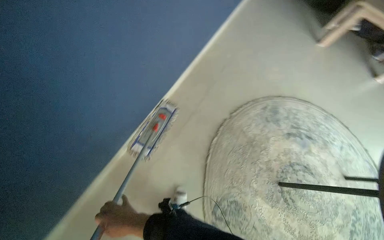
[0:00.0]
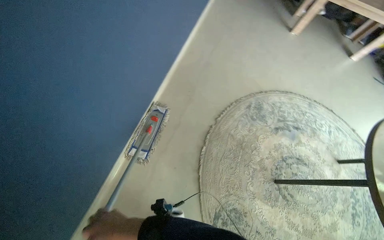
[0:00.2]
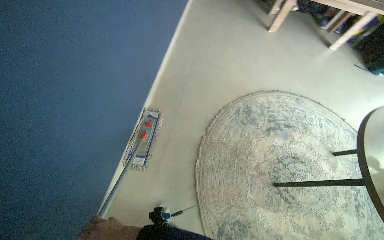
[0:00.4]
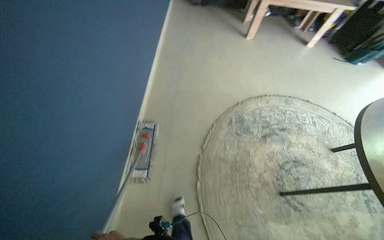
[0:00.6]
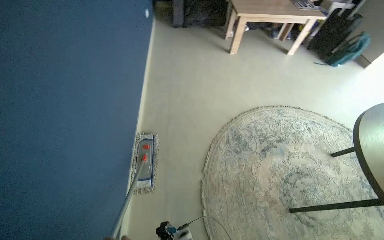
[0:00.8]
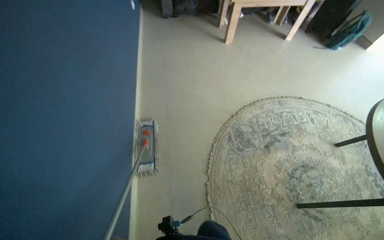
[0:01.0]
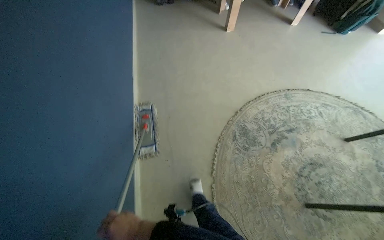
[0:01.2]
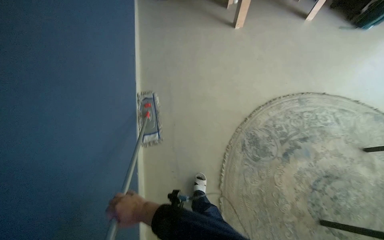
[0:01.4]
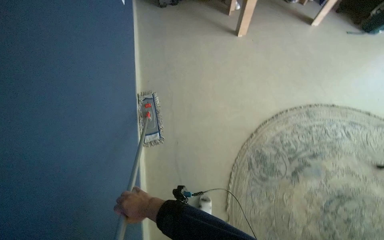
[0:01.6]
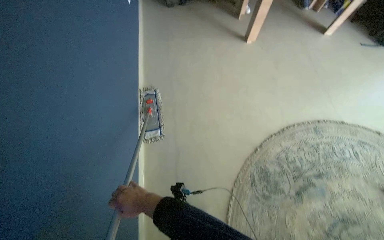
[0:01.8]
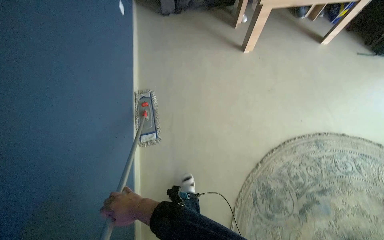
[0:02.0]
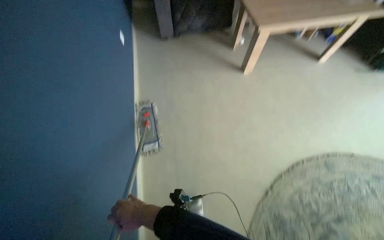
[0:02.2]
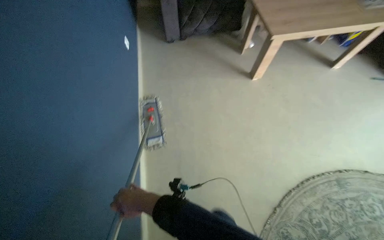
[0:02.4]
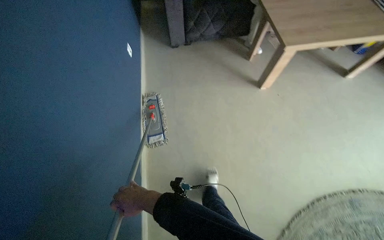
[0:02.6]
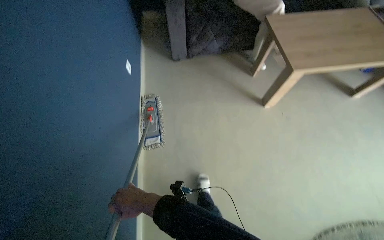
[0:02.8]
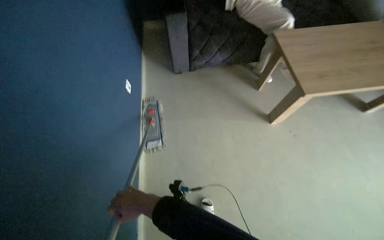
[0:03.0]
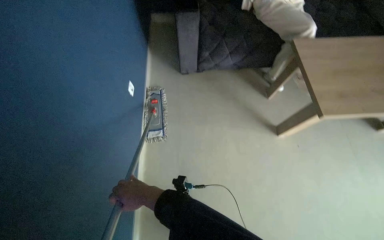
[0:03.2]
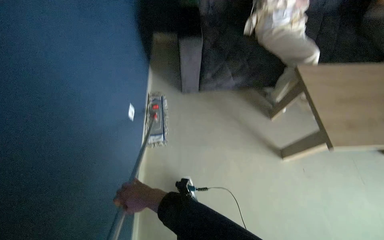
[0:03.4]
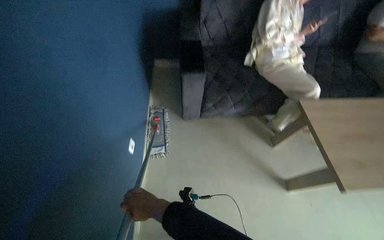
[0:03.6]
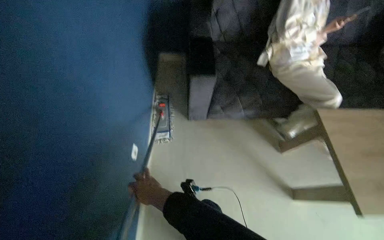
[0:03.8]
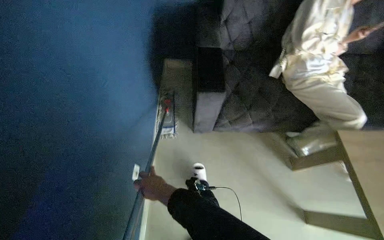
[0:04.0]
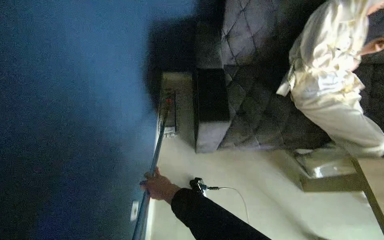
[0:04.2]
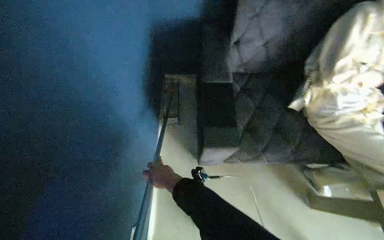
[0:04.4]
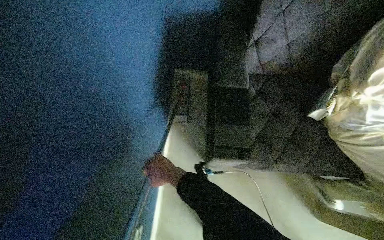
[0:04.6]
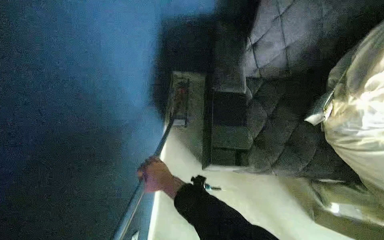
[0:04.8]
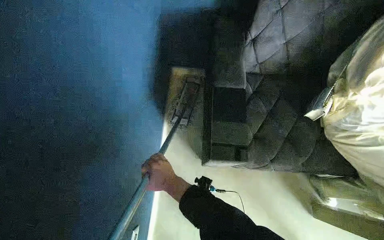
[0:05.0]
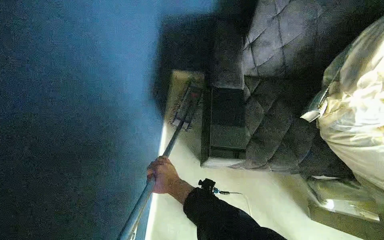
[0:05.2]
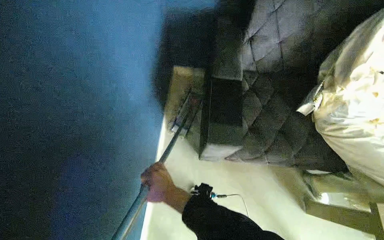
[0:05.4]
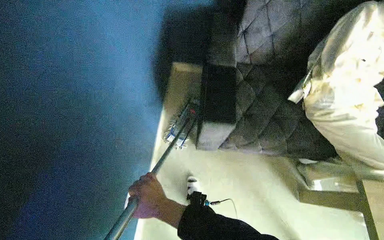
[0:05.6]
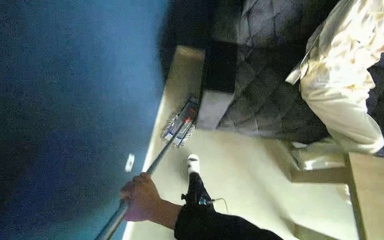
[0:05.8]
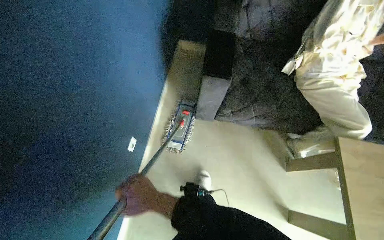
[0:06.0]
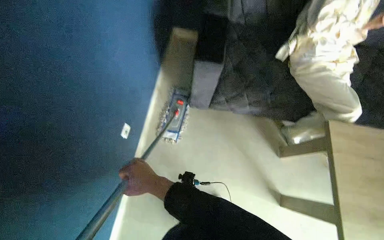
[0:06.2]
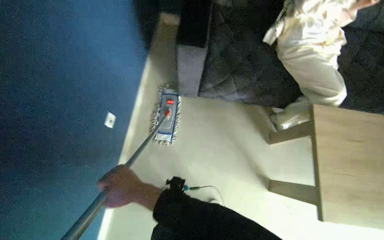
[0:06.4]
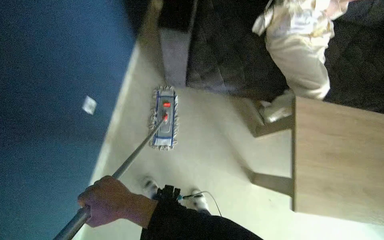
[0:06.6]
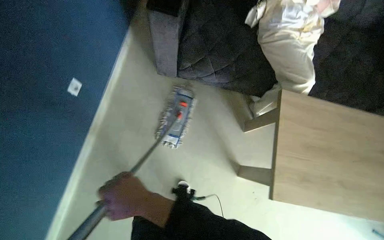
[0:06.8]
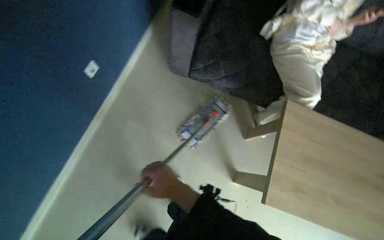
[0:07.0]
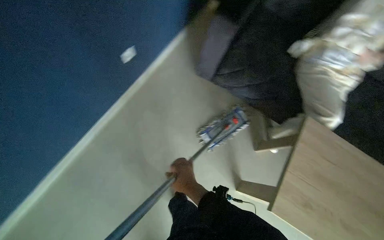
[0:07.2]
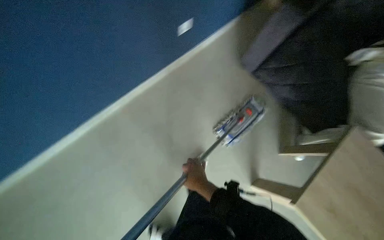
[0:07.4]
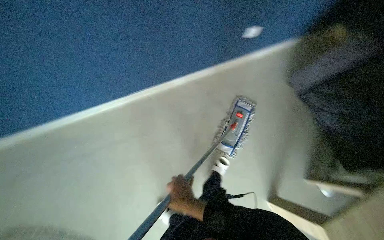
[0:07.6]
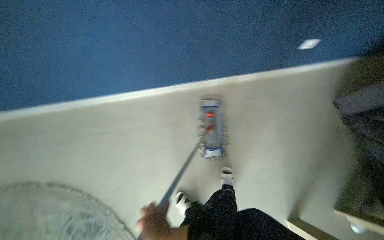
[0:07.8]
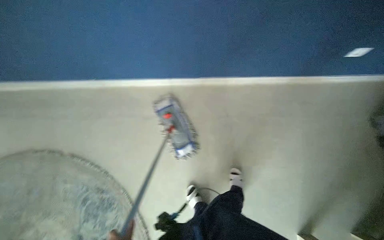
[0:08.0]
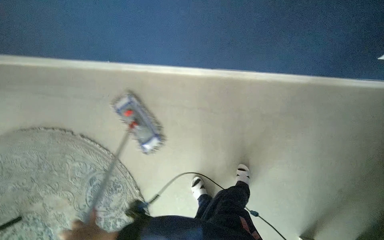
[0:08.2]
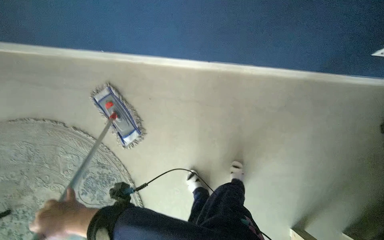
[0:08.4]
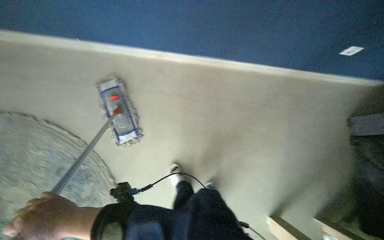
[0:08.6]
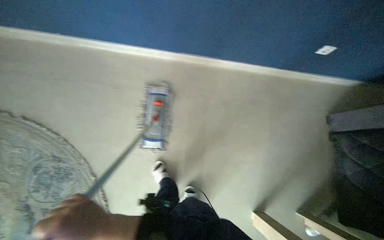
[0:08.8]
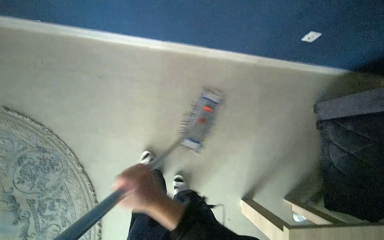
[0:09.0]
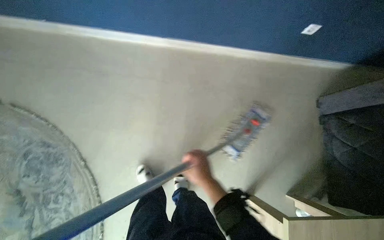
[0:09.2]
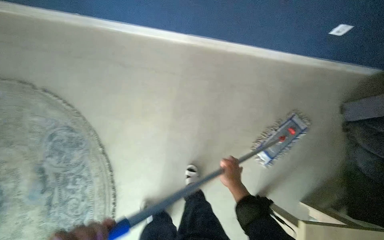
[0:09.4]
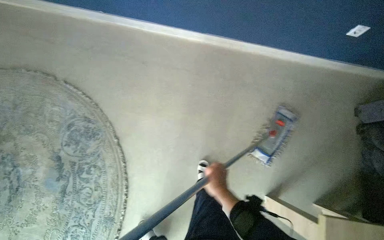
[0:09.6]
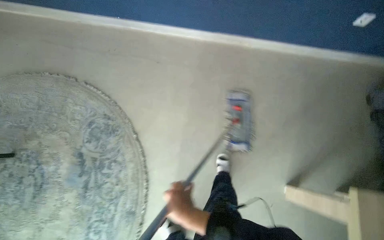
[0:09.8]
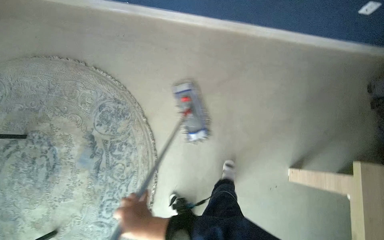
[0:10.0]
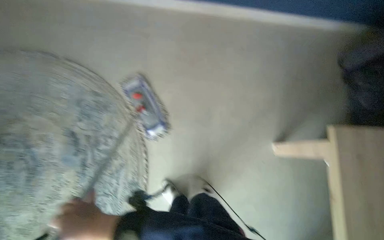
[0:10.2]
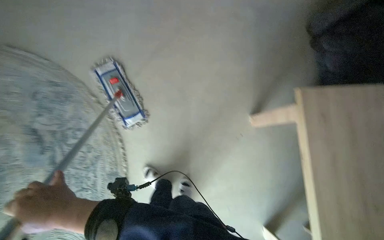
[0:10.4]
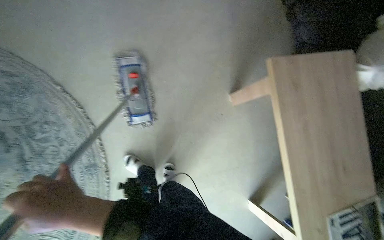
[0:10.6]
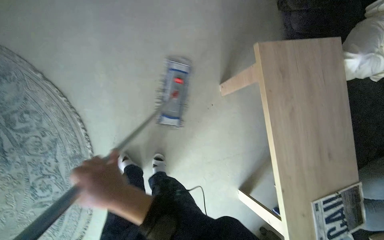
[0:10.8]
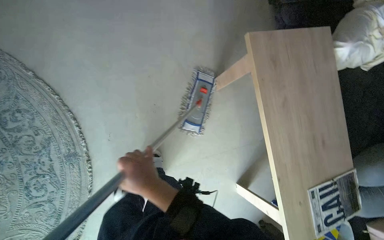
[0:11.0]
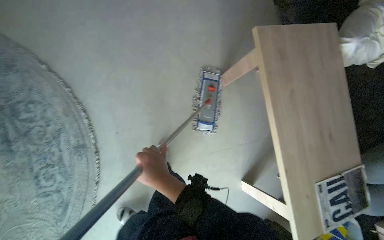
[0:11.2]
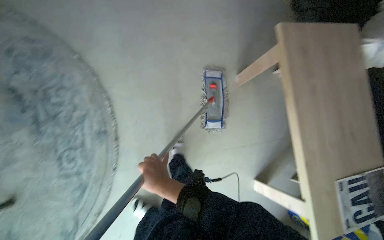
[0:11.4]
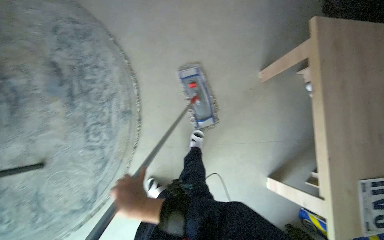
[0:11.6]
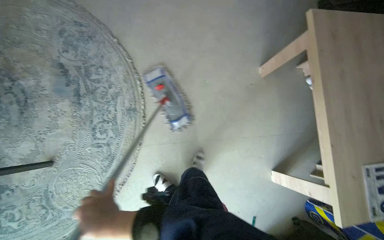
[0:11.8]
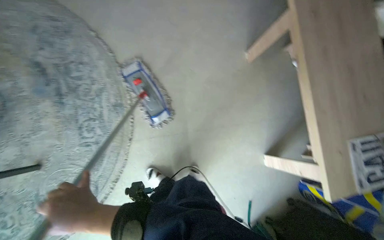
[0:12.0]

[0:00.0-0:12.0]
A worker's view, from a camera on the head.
Job: mopping floor.
The whole recording: Mopping floor. The worker mops the floor with a flat mop.
0:00.0 to 0:01.6: The head travels about 1 m. The scene turns some 45 degrees counterclockwise in the picture.
0:01.6 to 0:03.0: The camera pitches upward, by some 20 degrees.
0:03.0 to 0:04.4: The camera travels roughly 70 cm.
0:04.4 to 0:06.0: The right hand heads down the picture, covering roughly 40 cm.

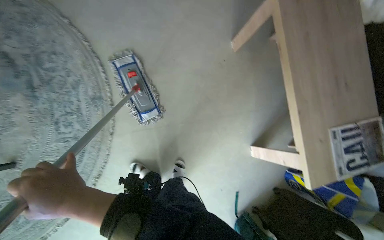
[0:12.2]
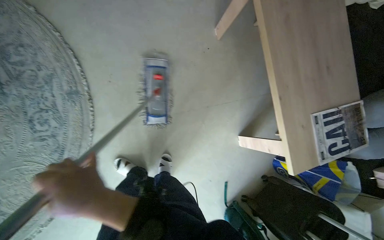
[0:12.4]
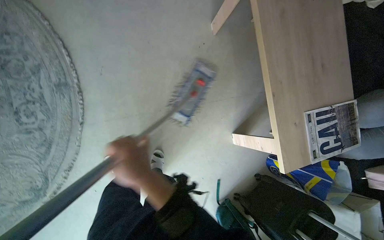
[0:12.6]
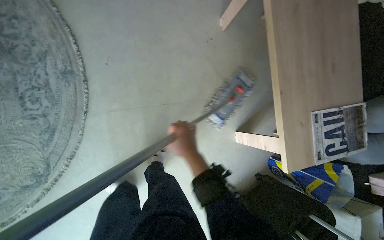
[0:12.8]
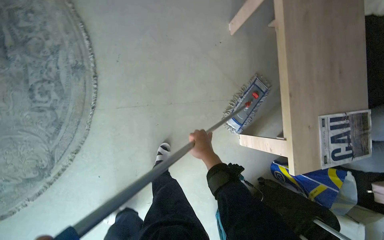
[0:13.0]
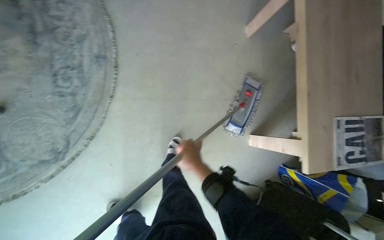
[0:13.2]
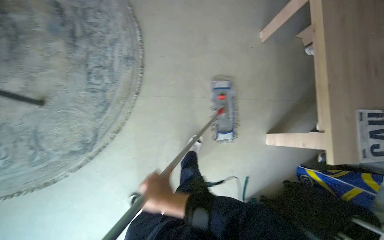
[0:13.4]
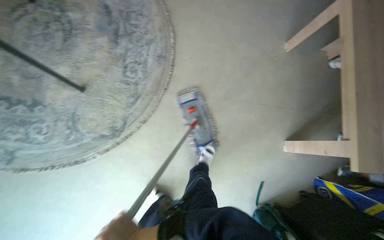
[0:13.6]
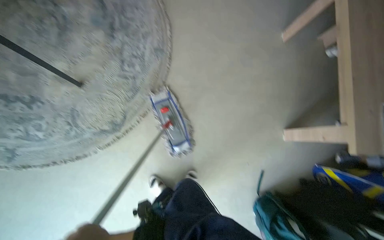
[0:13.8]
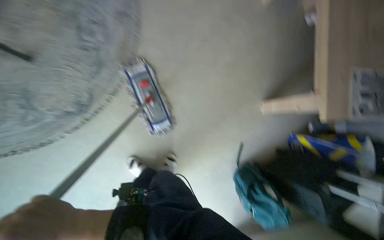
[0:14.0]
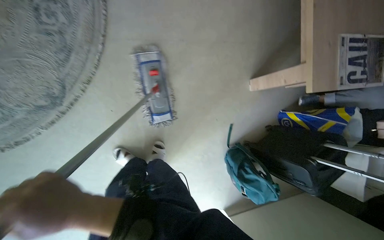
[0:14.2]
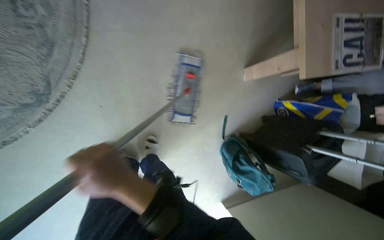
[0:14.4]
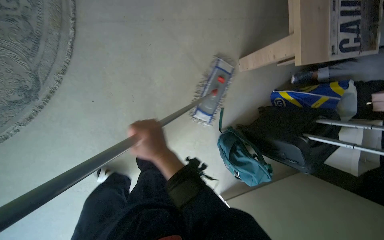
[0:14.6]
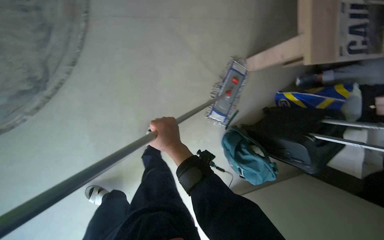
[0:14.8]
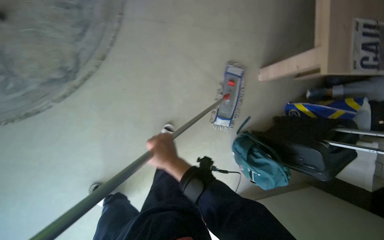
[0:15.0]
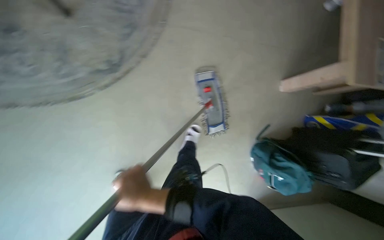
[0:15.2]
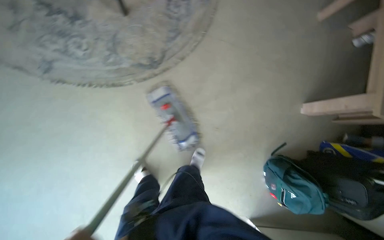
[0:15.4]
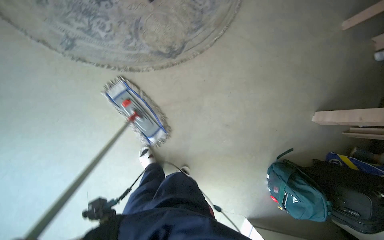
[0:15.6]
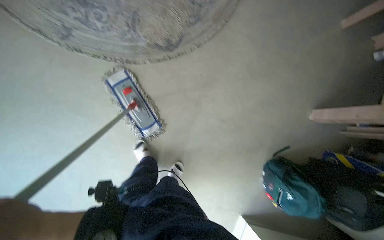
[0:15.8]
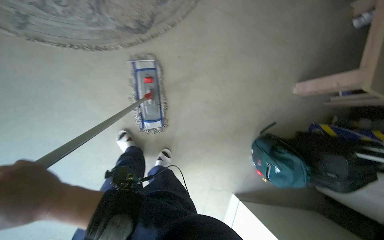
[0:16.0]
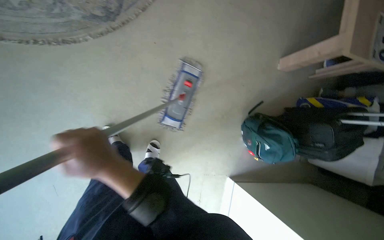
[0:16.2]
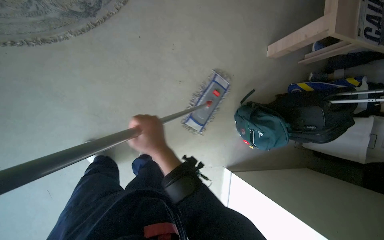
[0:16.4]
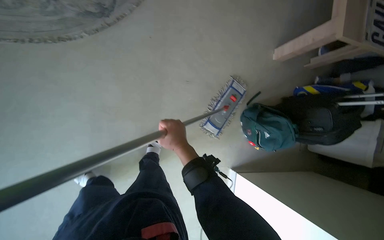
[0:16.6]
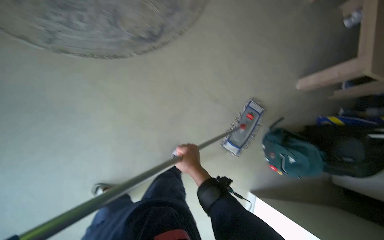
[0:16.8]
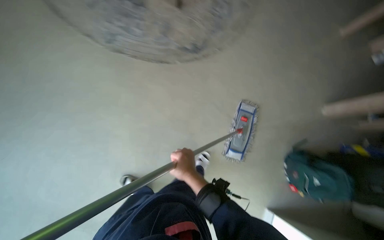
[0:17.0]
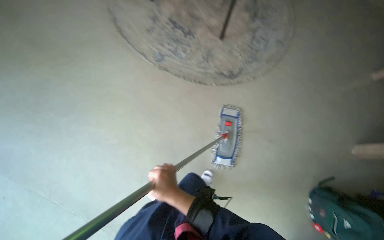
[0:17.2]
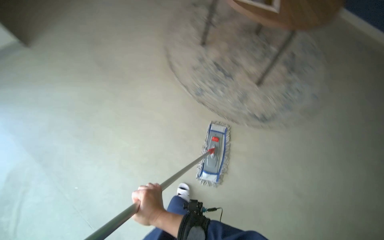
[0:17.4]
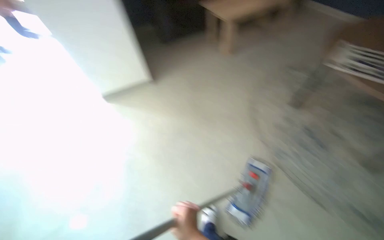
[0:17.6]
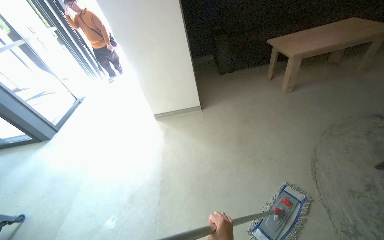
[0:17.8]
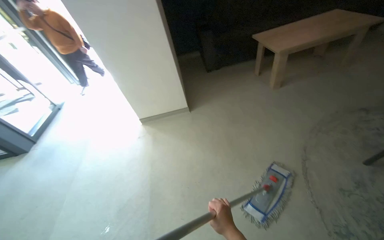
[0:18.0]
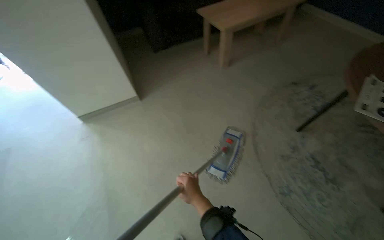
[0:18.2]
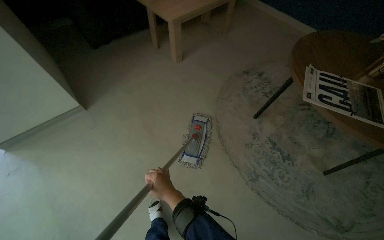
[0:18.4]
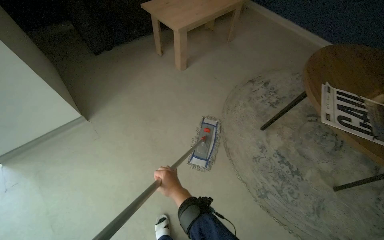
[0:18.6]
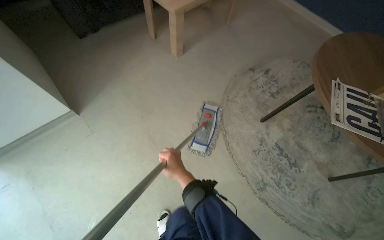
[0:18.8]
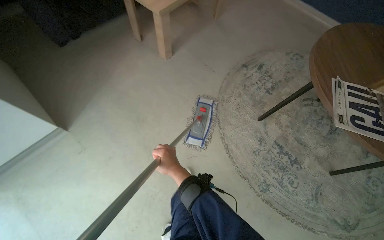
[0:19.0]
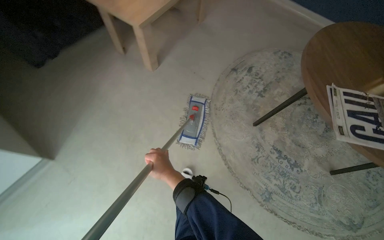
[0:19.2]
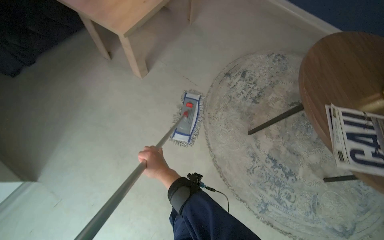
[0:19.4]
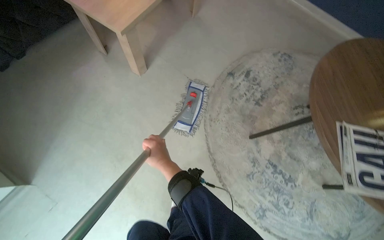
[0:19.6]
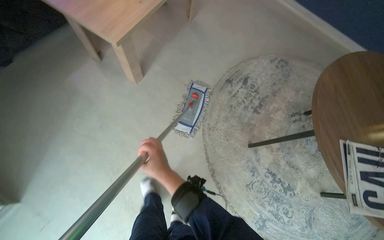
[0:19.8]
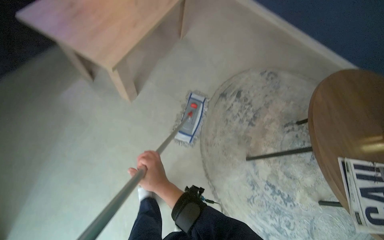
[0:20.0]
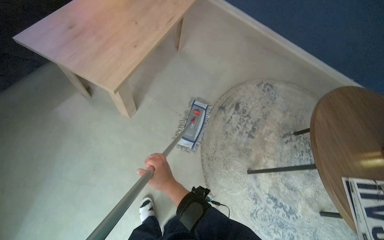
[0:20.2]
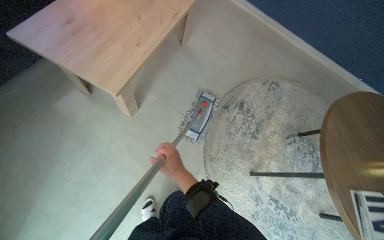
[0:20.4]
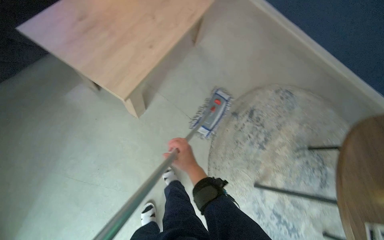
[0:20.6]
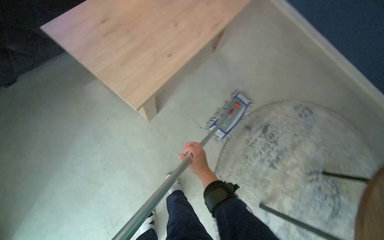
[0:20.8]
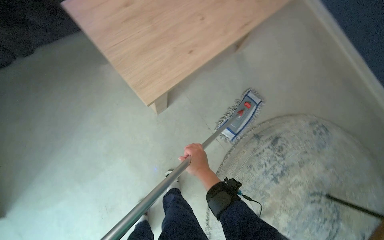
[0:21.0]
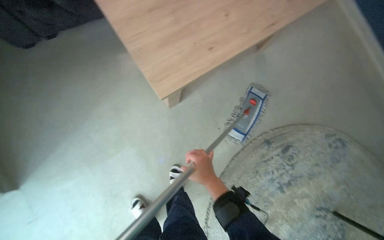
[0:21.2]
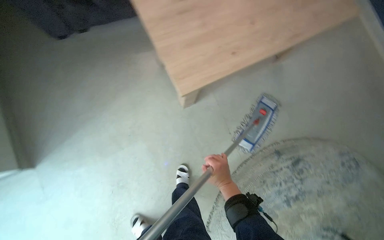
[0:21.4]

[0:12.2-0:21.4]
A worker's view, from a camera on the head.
Job: mopping floor.
The whole recording: Mopping floor. The worker mops the floor with a flat mop.
0:12.2 to 0:13.8: The wearer moves some 50 cm.
0:16.8 to 0:18.4: The camera is carried roughly 70 cm. The wearer's head swings some 55 degrees to the left. The view tilts roughly 30 degrees upward.
0:18.4 to 0:19.8: The head travels about 80 cm.
0:19.8 to 0:21.4: The wearer moves roughly 50 cm. Everything in view rotates approximately 30 degrees clockwise.
